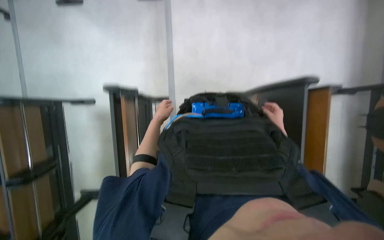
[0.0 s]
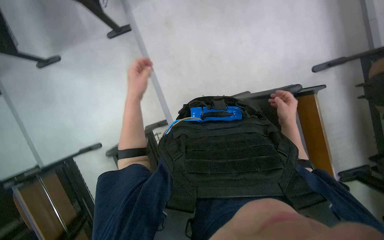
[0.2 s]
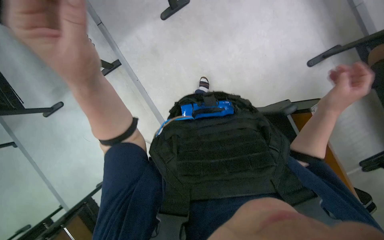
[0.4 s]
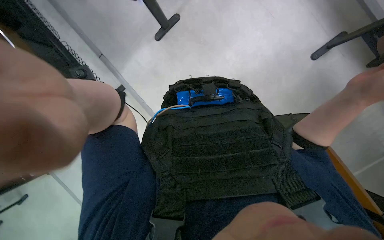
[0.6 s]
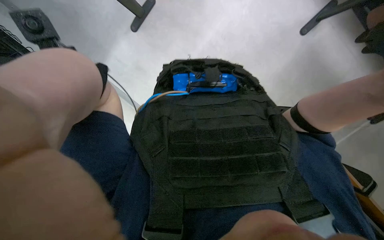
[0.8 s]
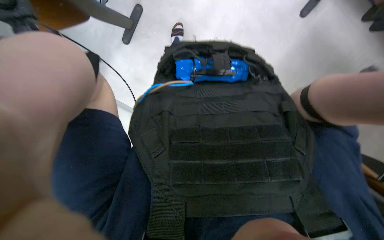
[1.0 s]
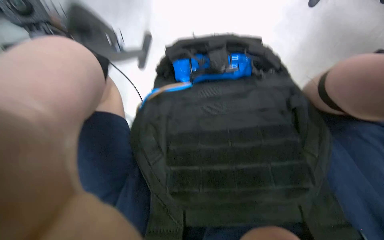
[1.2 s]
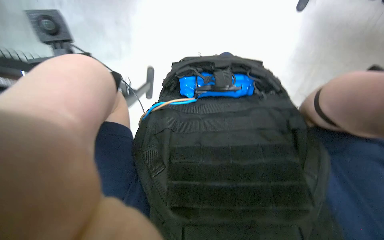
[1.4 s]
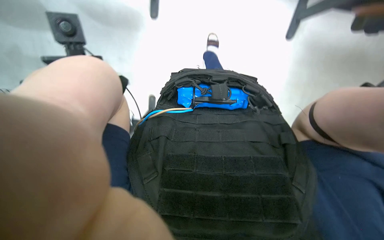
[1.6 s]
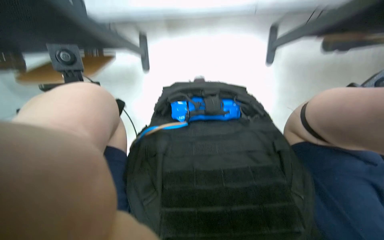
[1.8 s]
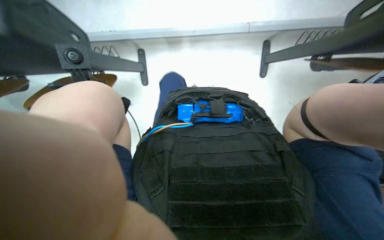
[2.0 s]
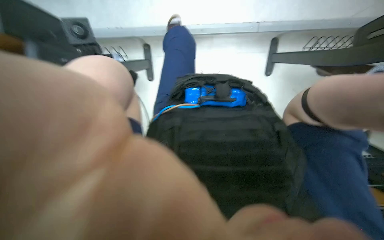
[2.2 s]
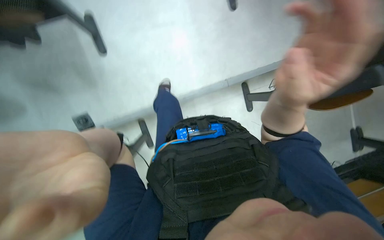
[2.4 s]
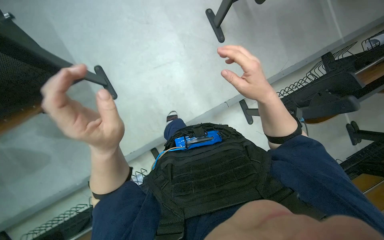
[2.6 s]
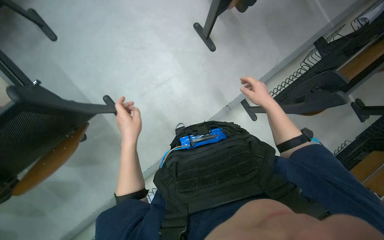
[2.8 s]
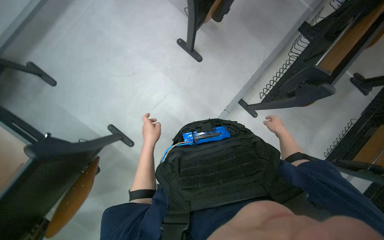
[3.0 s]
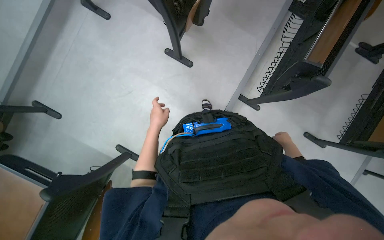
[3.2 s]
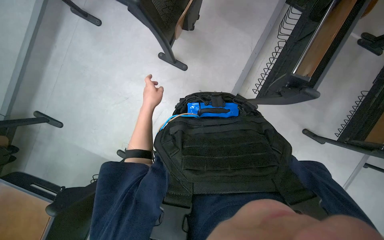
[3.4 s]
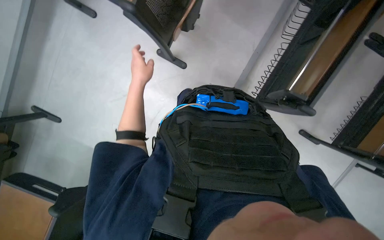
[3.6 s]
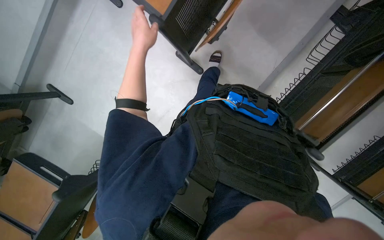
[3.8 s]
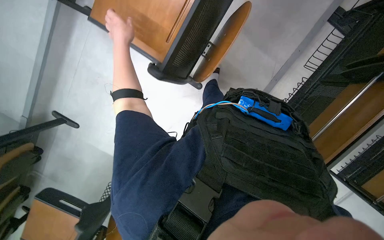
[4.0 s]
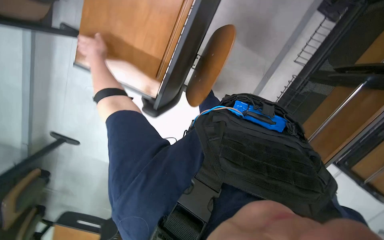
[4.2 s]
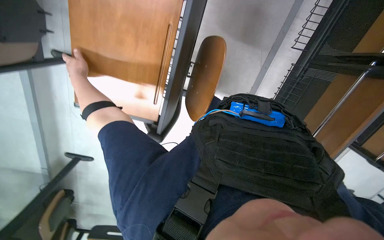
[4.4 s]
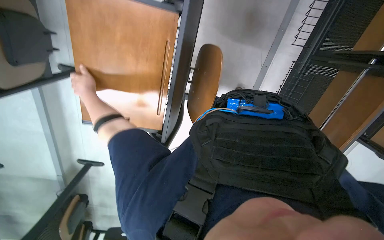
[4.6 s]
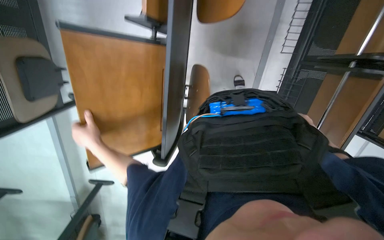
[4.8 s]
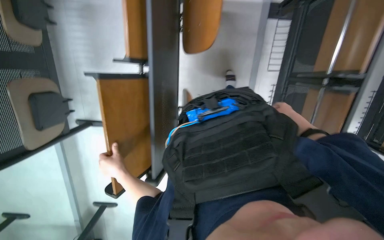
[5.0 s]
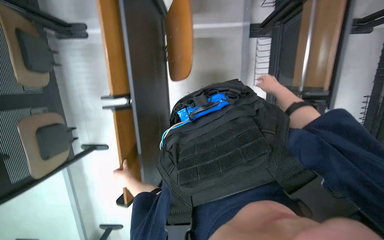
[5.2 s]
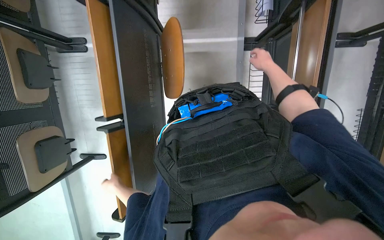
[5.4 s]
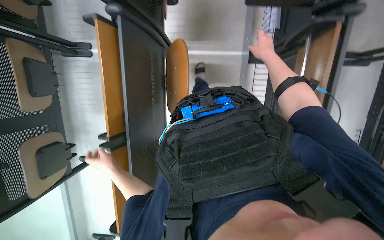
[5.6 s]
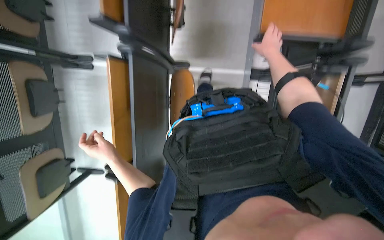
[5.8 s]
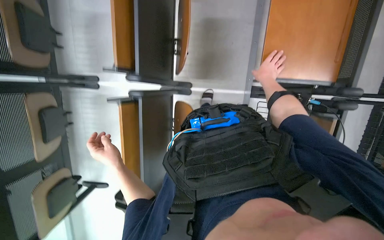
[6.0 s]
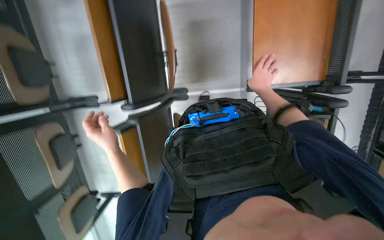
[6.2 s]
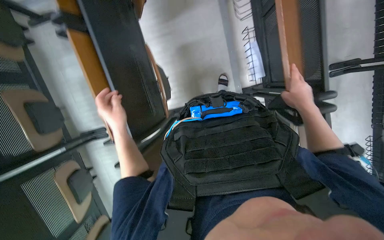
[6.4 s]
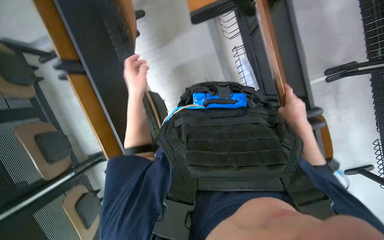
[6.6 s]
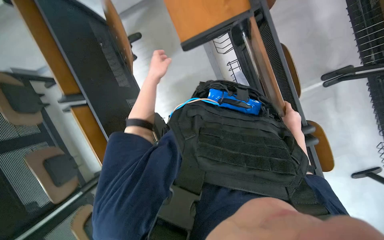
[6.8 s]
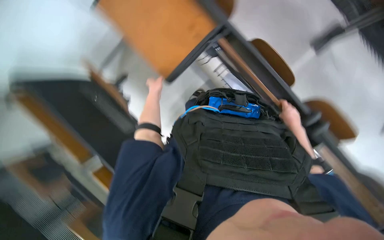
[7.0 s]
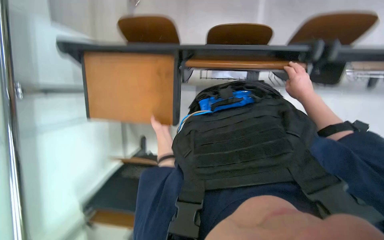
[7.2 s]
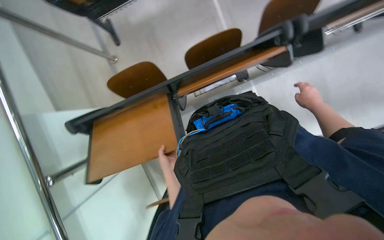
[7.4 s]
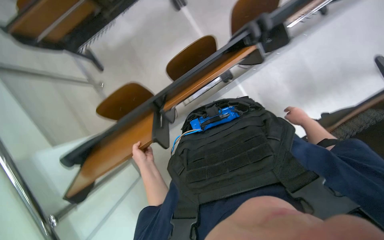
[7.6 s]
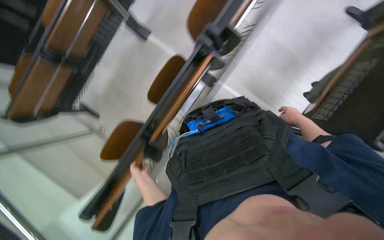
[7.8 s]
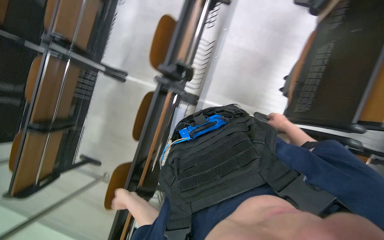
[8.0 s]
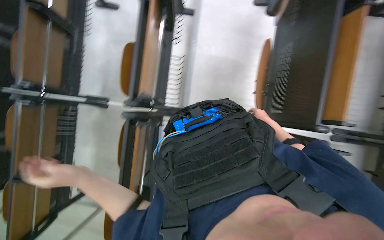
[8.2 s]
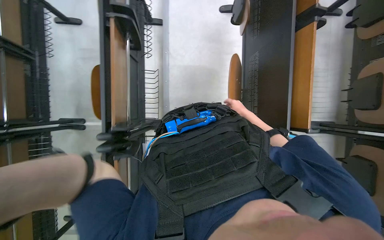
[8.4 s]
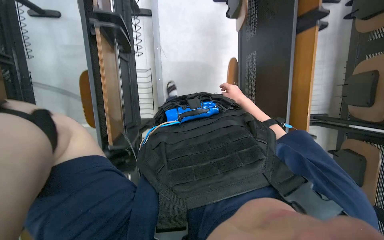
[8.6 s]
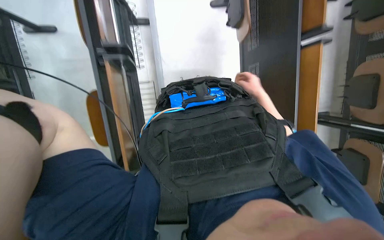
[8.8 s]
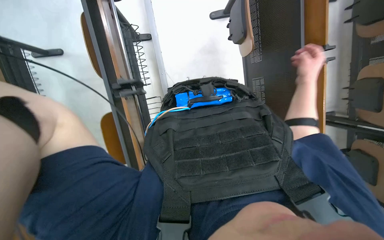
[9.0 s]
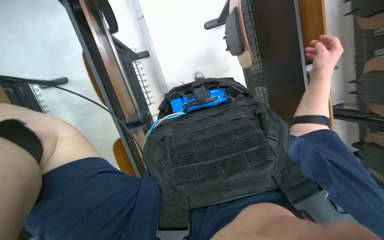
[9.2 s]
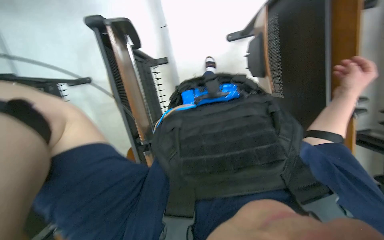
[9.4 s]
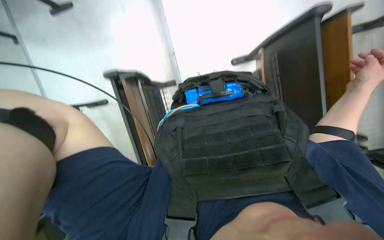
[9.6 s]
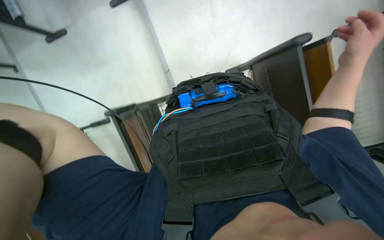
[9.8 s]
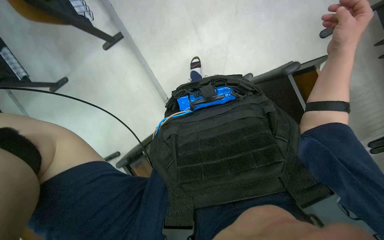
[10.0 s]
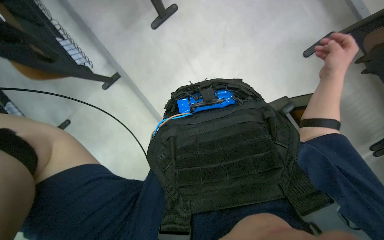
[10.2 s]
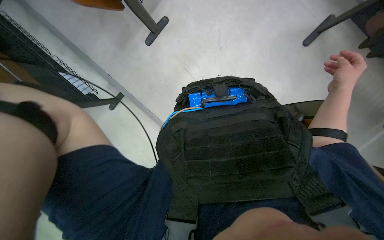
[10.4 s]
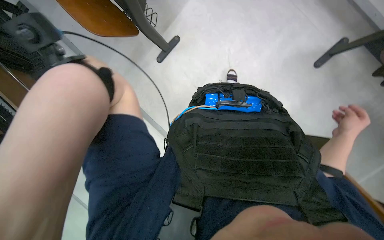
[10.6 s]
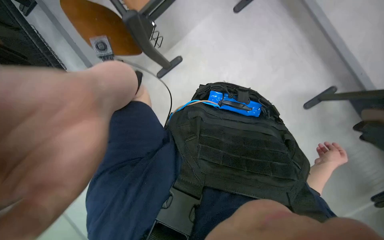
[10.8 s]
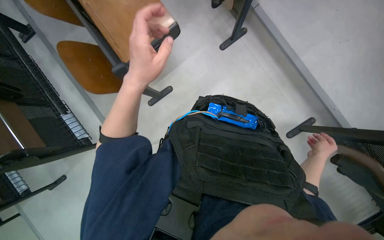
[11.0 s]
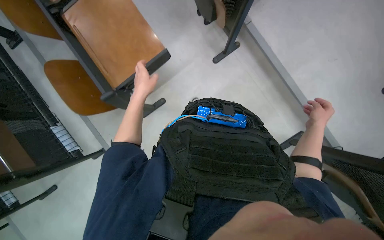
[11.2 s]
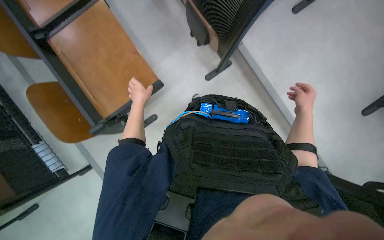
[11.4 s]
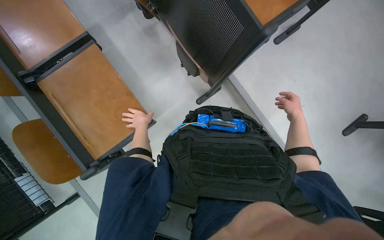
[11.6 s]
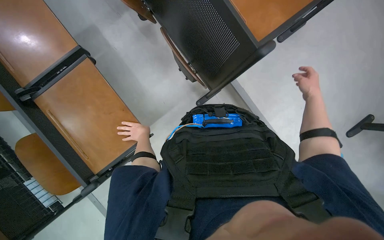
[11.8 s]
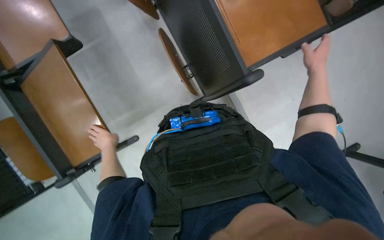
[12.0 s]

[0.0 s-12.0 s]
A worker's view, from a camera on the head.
Job: organizing items.
The whole recording: Arranging chairs and desks. The worker arranges chairs and desks in the room.
1.6 to 3.0 s: The wearer looks some 15 degrees further upward.
3.0 to 4.4 s: The camera is carried approximately 1 m. The view tips downward by some 25 degrees.
4.4 to 6.0 s: The head travels roughly 70 cm. The view tilts about 15 degrees upward.
6.0 to 7.6 s: The camera travels some 50 cm. The camera sweeps to the left, by approximately 20 degrees. The view tilts roughly 20 degrees upward. The scene turns approximately 75 degrees counterclockwise in the picture.
7.6 to 9.0 s: The camera travels roughly 80 cm. The scene turns approximately 70 degrees counterclockwise in the picture.
10.4 to 12.0 s: The view tips upward by about 20 degrees. The right hand moves about 20 cm down the picture and comes back.

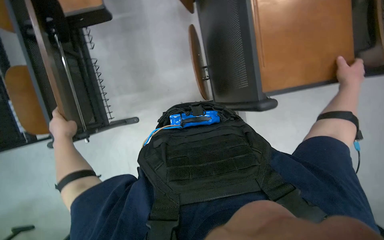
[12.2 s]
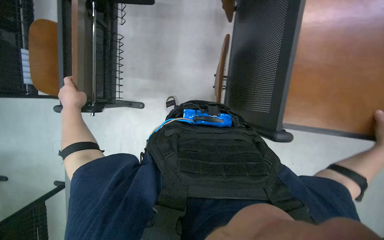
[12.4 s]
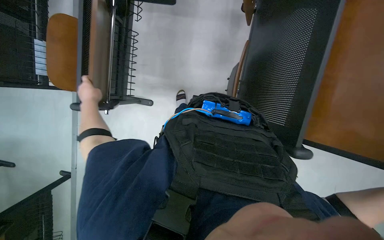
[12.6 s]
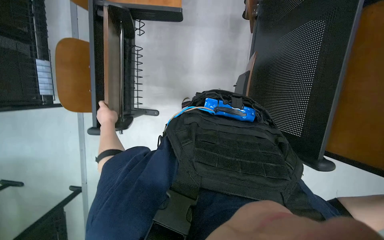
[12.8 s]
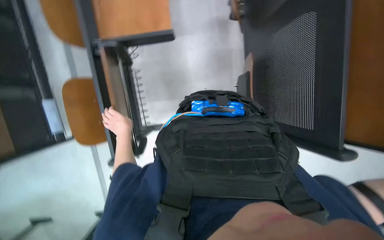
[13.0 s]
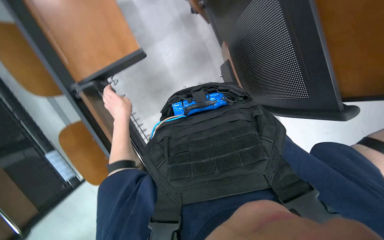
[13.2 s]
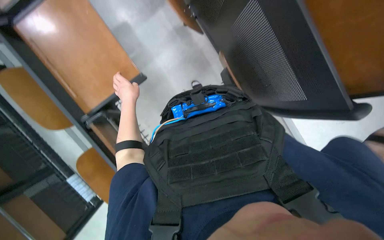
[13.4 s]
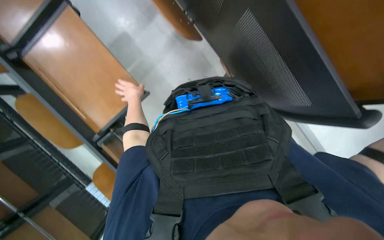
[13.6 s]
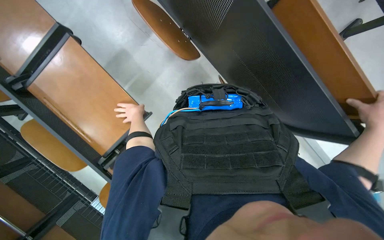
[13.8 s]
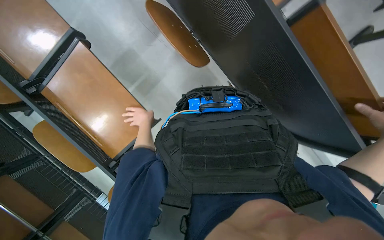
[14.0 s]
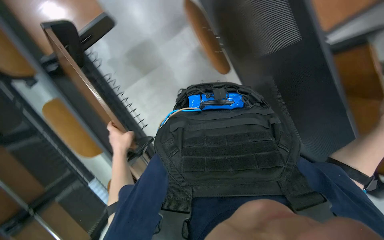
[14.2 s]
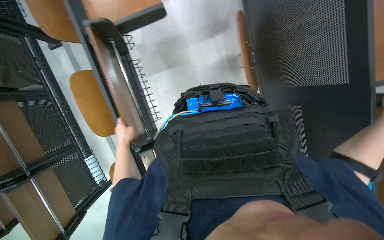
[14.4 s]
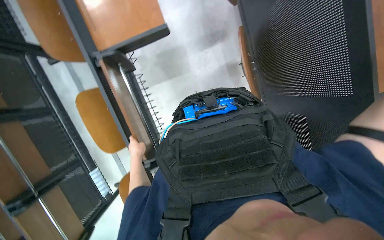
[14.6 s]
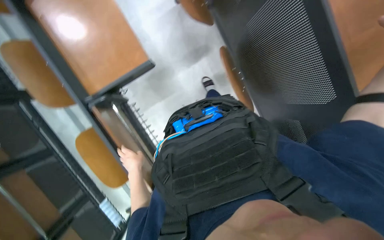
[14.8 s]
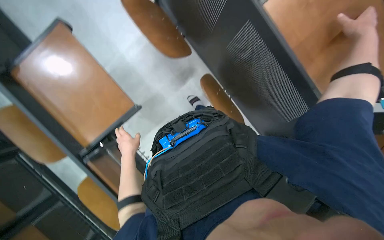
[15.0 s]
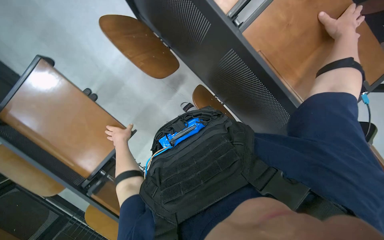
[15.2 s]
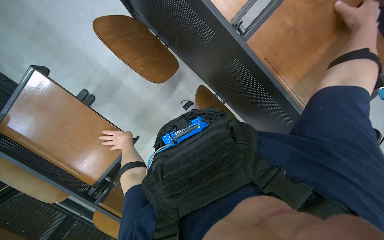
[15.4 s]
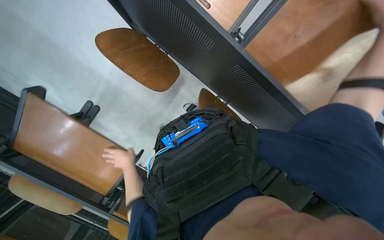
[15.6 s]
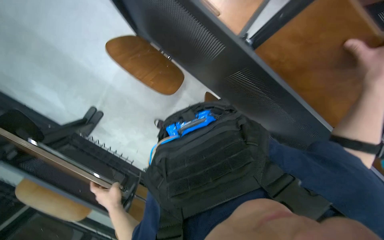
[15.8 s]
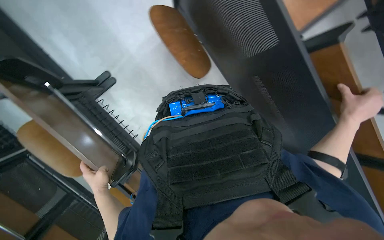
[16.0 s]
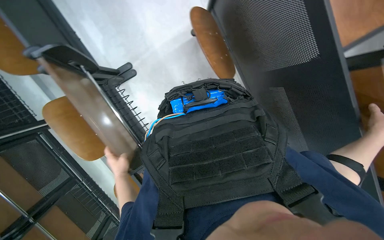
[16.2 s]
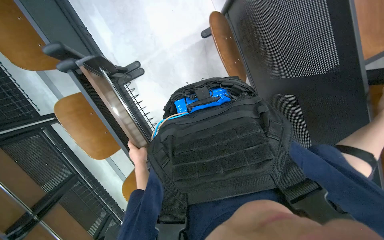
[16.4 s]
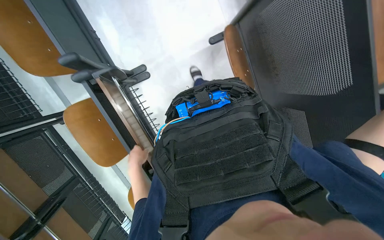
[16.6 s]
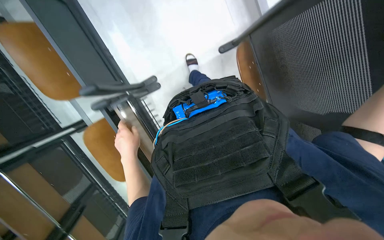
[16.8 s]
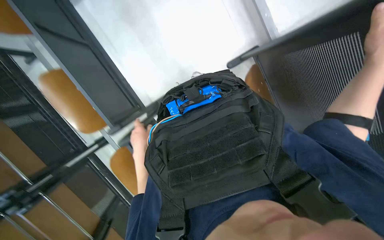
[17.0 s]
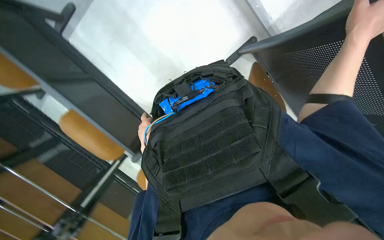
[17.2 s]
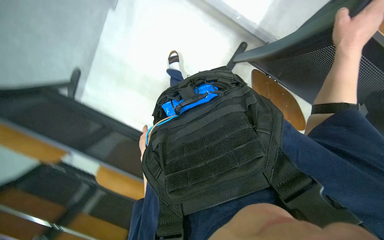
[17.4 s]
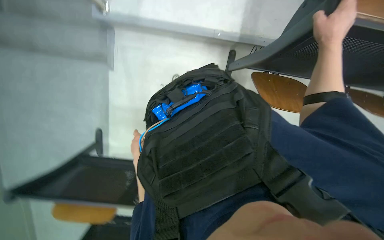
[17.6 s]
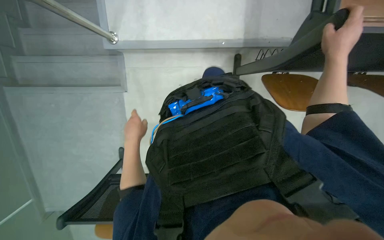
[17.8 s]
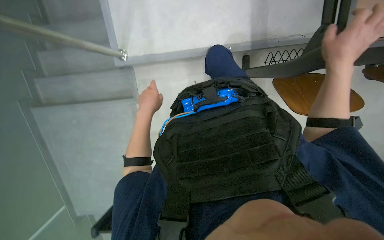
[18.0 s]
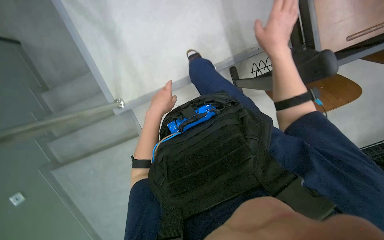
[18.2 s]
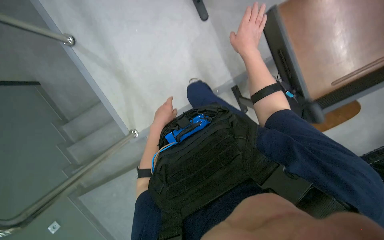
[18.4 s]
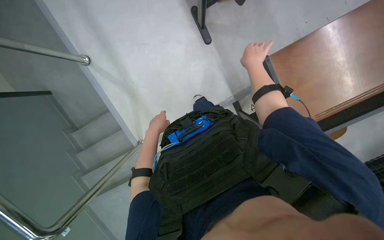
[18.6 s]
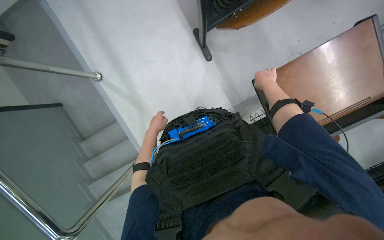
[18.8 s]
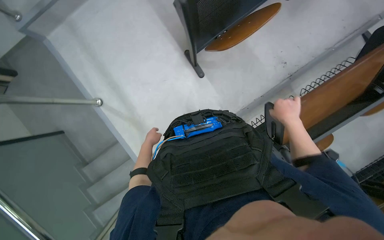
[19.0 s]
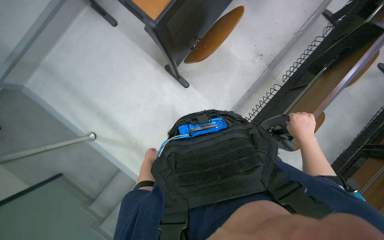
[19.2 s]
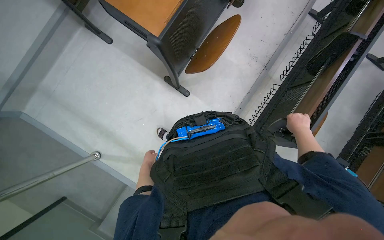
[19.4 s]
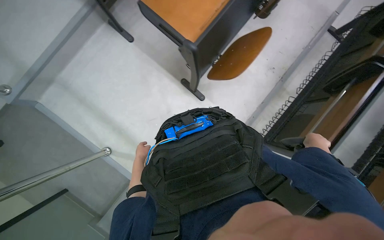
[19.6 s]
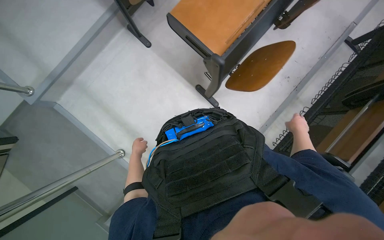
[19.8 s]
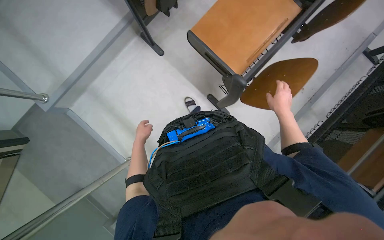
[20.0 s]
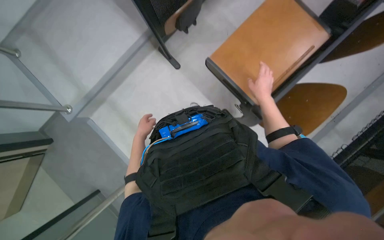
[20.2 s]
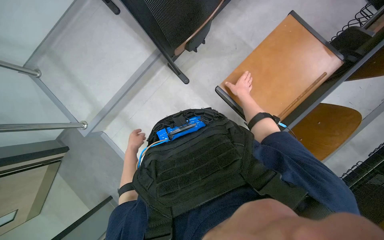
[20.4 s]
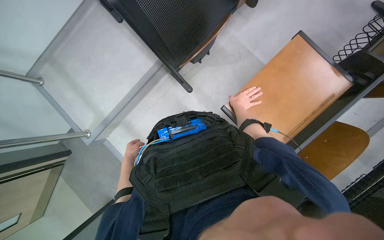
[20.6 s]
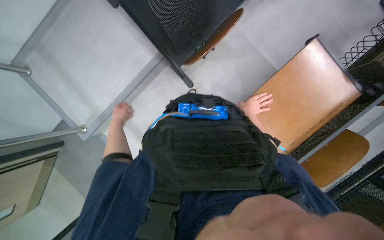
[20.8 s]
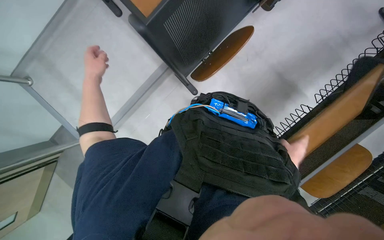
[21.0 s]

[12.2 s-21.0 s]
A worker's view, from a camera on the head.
Job: organizing items.
The whole recording: Arranging chairs and desks. The worker arranges chairs and desks in the room.
12.2 to 13.6 s: The scene rotates counterclockwise by some 25 degrees.
13.6 to 15.2 s: The wearer looks some 20 degrees further upward.
15.2 to 16.6 s: The wearer looks roughly 20 degrees further to the left. The left hand travels nearer to the camera and down the picture by roughly 20 cm.
16.6 to 18.0 s: The left hand is displaced up the picture by approximately 30 cm.
18.0 to 19.6 s: The view tips upward by roughly 35 degrees.
19.6 to 21.0 s: The camera travels some 80 cm.
